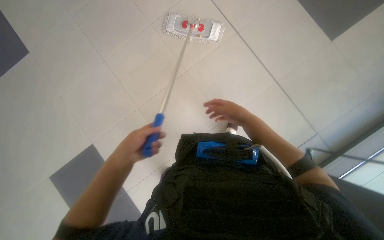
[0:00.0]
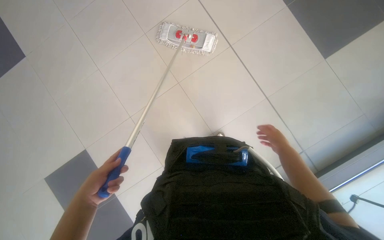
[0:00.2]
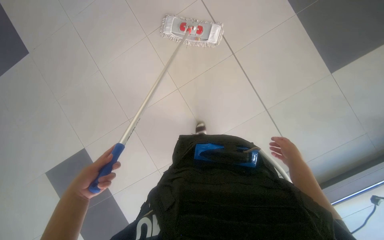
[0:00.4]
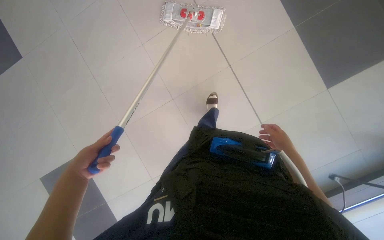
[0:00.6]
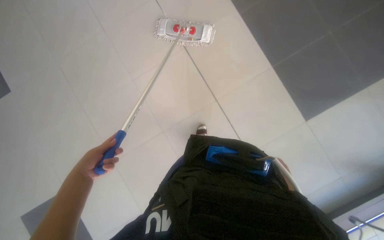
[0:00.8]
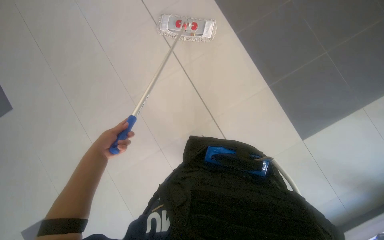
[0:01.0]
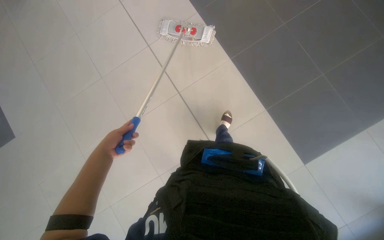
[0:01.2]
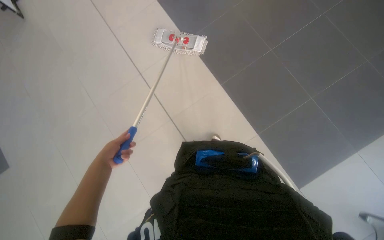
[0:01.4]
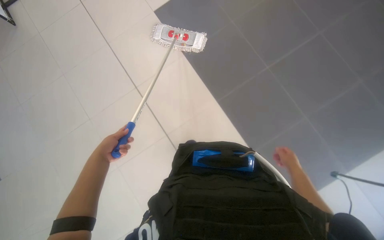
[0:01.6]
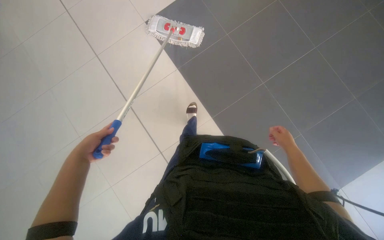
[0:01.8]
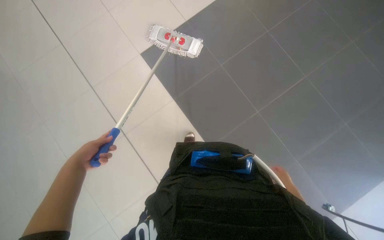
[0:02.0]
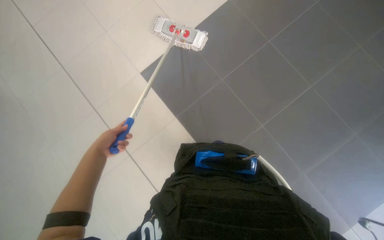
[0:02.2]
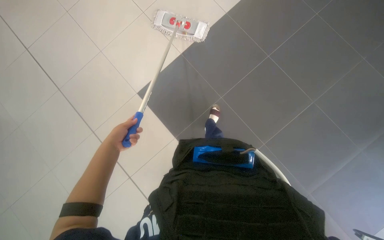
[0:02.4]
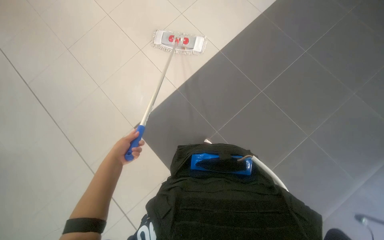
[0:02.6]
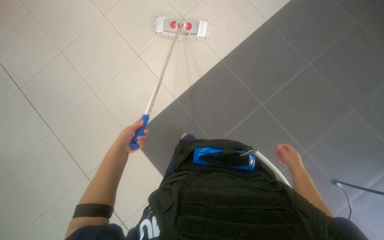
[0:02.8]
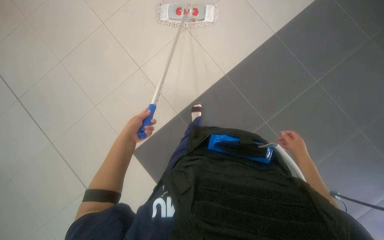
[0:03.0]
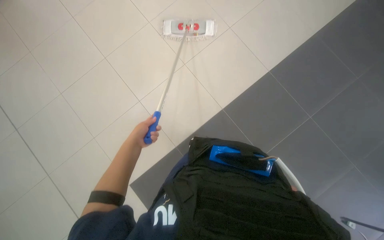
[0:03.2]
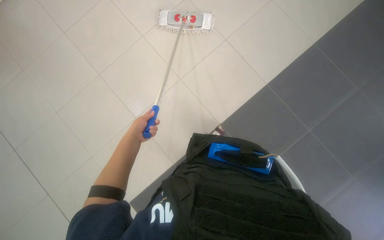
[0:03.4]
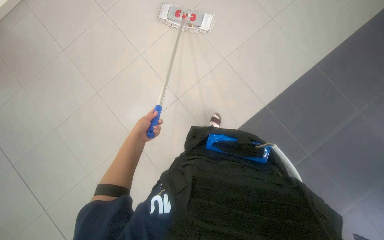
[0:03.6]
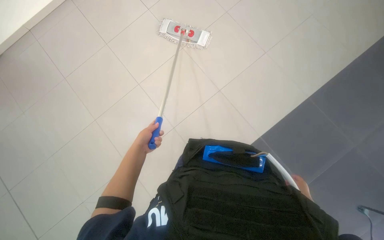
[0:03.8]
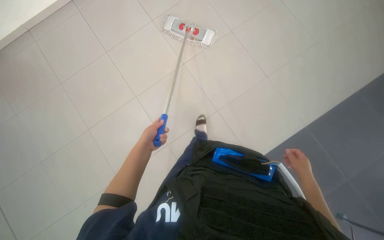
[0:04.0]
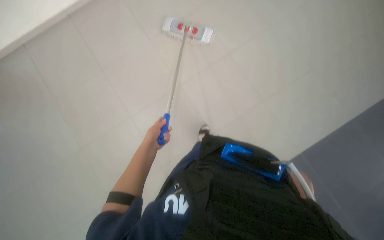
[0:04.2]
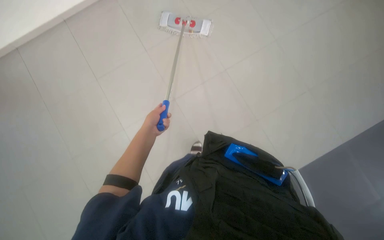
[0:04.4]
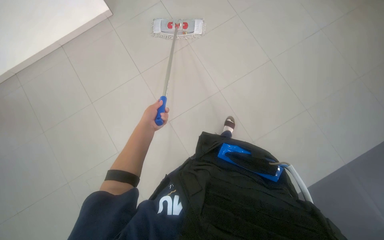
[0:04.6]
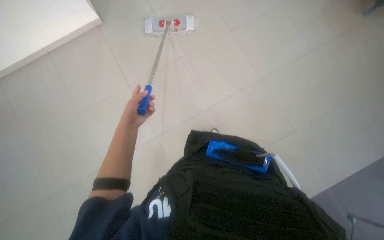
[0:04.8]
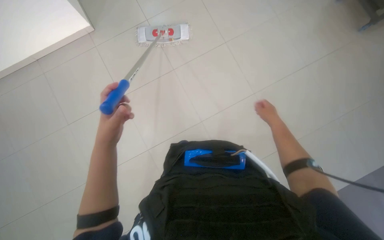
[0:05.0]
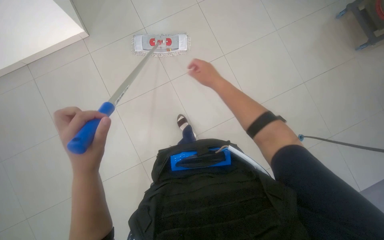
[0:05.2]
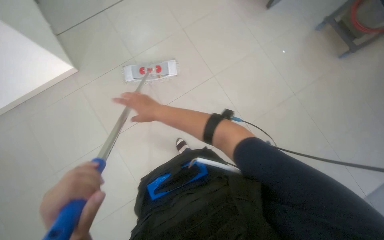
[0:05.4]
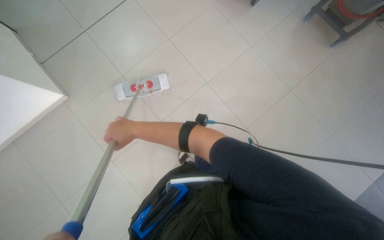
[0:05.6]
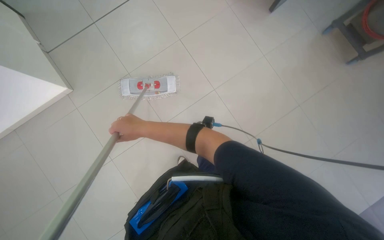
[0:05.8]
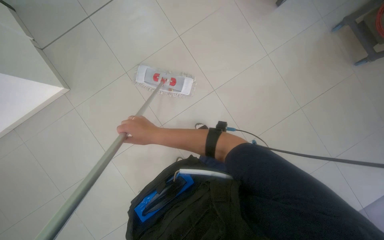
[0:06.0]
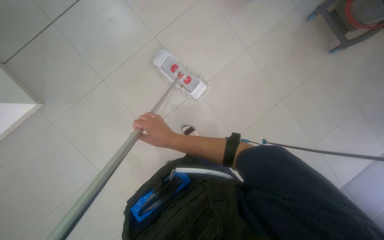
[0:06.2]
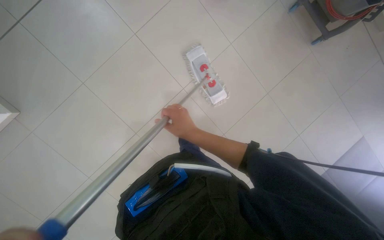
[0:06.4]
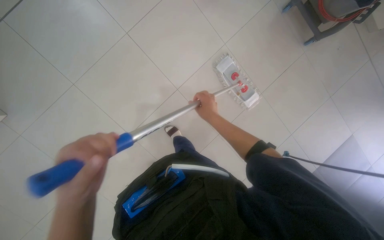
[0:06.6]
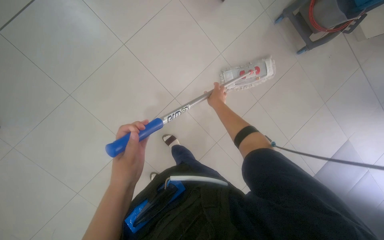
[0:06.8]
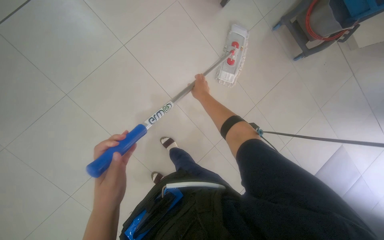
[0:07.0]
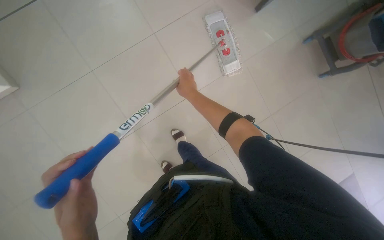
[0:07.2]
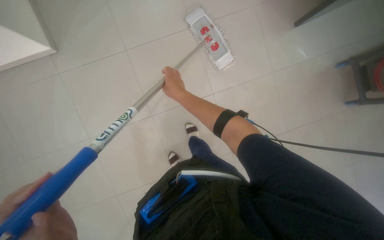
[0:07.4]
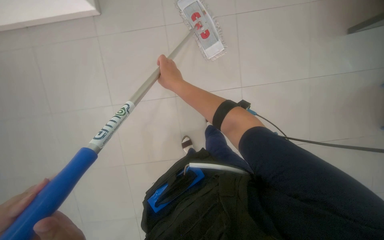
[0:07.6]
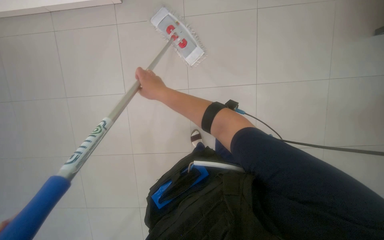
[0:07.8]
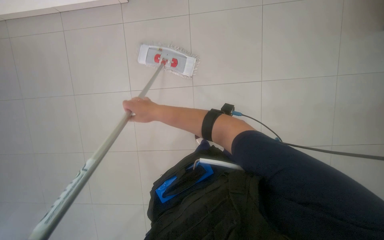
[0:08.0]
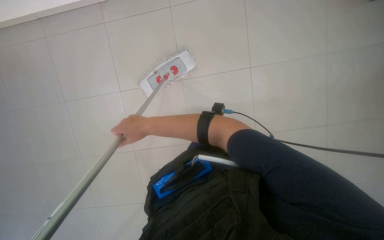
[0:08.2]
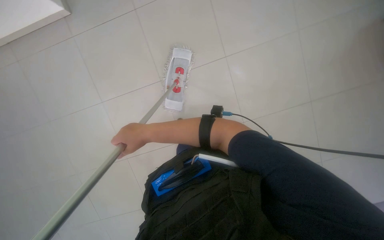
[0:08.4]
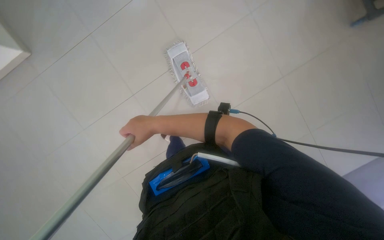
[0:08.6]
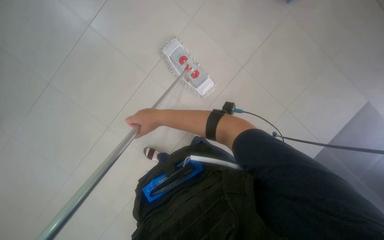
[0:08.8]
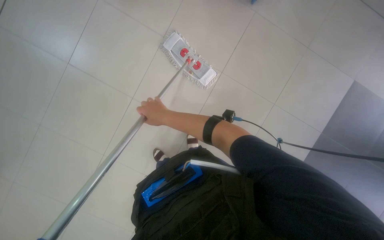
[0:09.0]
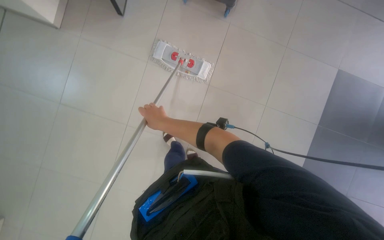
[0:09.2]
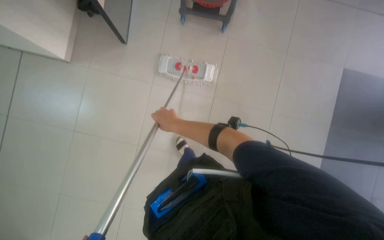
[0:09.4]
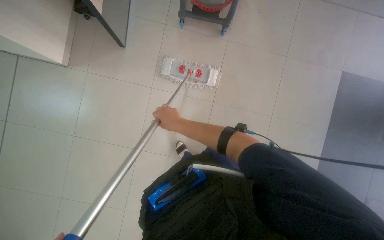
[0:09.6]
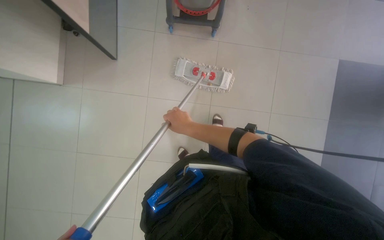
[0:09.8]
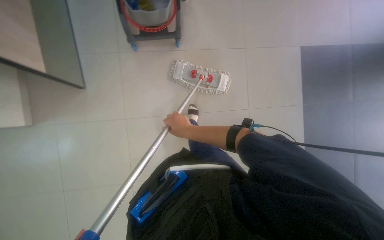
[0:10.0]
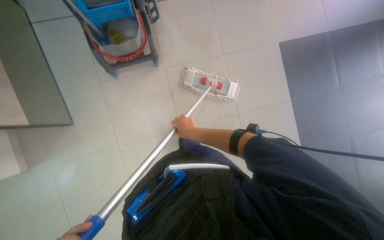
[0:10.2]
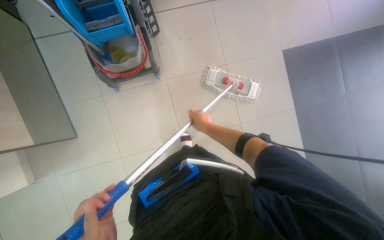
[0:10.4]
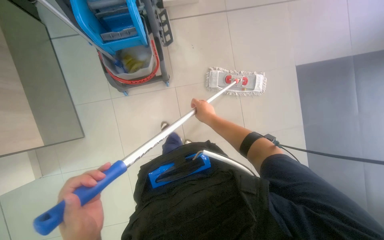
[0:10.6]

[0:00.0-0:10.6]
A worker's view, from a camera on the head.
Job: mopping floor.
The whole recording: Mopping the floor. The worker wrings the mop head, attaches the handle, and mops the floor.
0:00.0 to 0:01.6: The right hand goes approximately 30 cm to the right.
0:01.6 to 0:03.0: The right hand goes up and down the picture, approximately 20 cm each way, reversing 2 times.
0:06.0 to 0:07.6: The head rotates some 15 degrees to the right. The right hand is displaced up the picture by some 25 cm, and travels to the right and back again, roughly 25 cm each way.
0:07.6 to 0:09.0: The scene rotates counterclockwise by approximately 40 degrees.
0:09.0 to 0:10.6: Everything in view rotates about 35 degrees counterclockwise. The right hand goes some 20 cm to the right and farther from the camera.

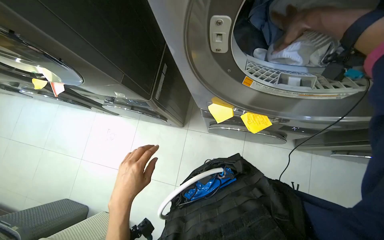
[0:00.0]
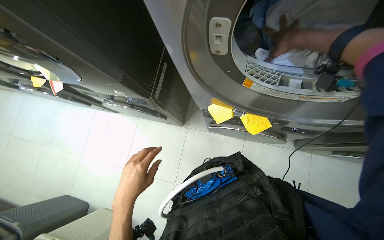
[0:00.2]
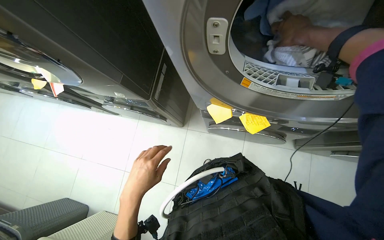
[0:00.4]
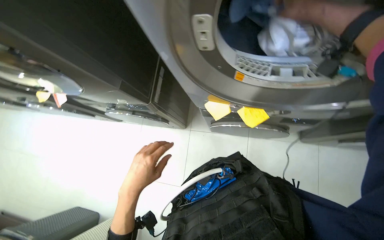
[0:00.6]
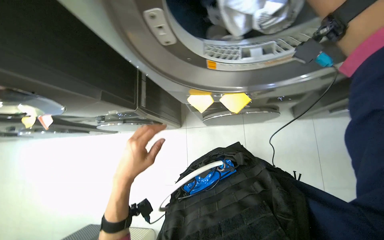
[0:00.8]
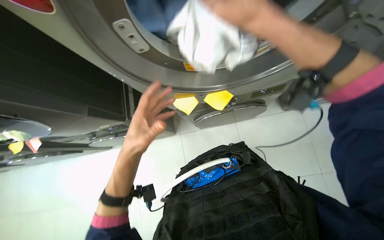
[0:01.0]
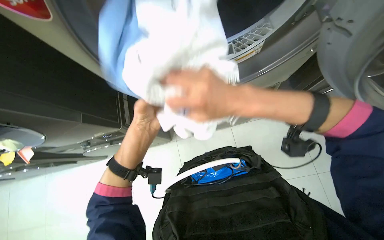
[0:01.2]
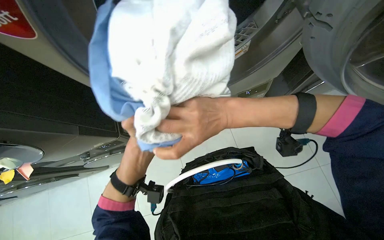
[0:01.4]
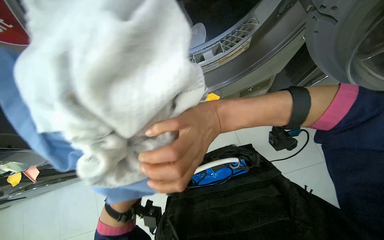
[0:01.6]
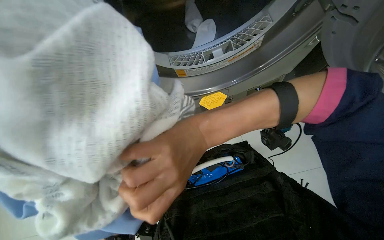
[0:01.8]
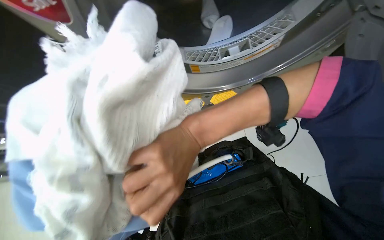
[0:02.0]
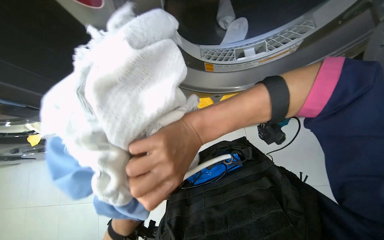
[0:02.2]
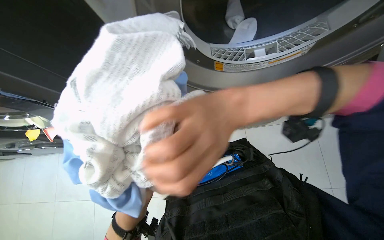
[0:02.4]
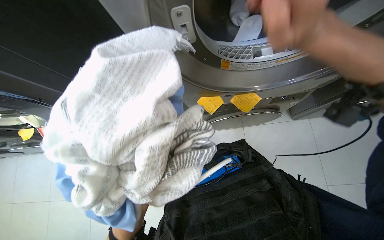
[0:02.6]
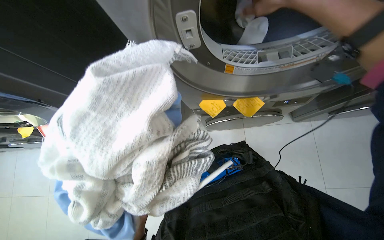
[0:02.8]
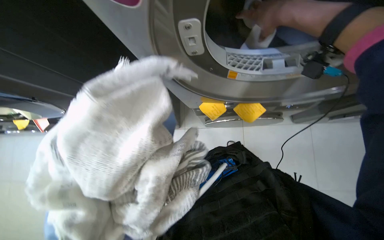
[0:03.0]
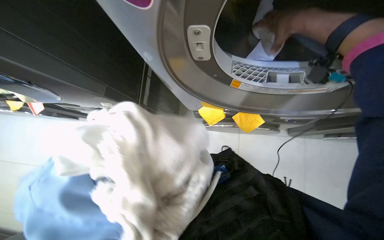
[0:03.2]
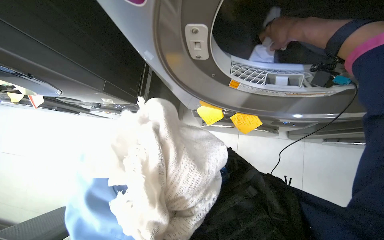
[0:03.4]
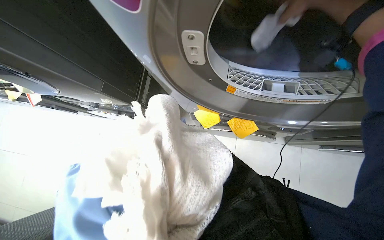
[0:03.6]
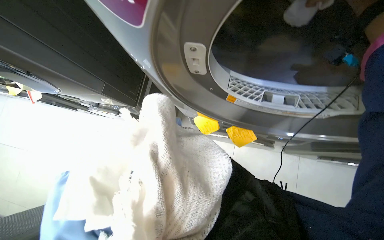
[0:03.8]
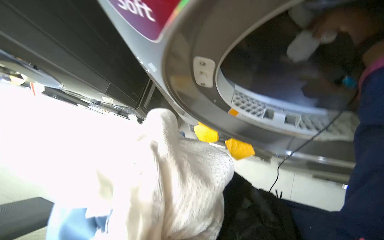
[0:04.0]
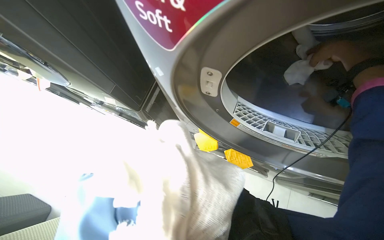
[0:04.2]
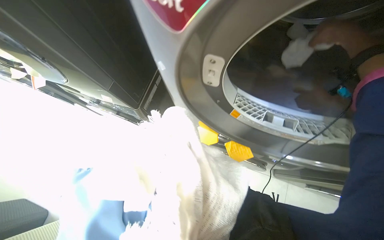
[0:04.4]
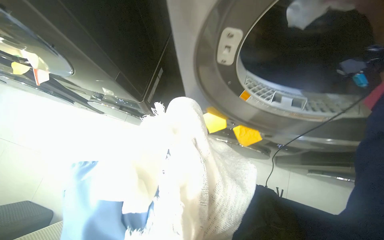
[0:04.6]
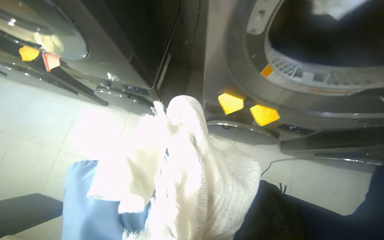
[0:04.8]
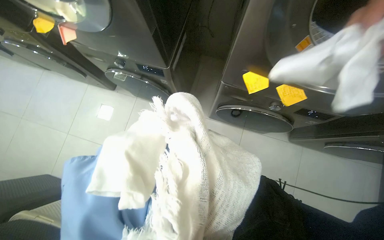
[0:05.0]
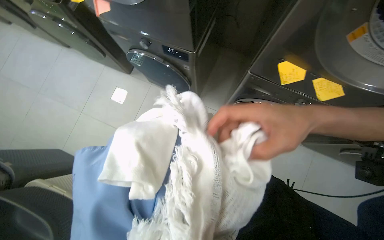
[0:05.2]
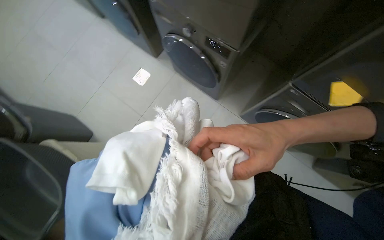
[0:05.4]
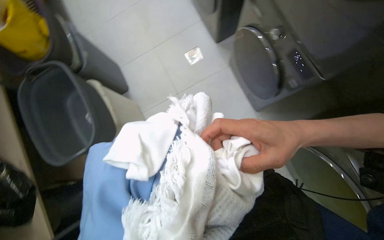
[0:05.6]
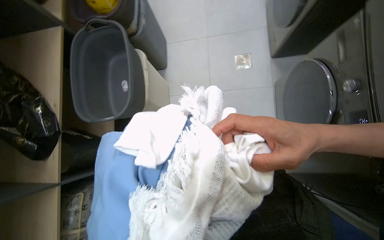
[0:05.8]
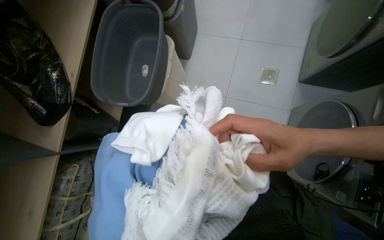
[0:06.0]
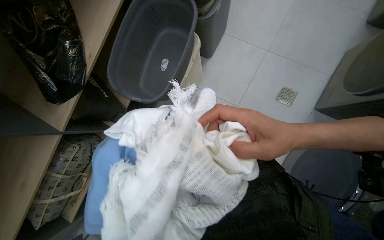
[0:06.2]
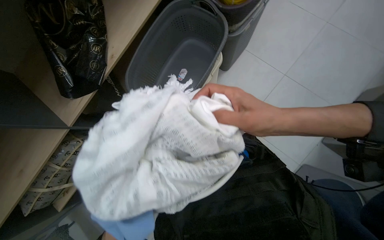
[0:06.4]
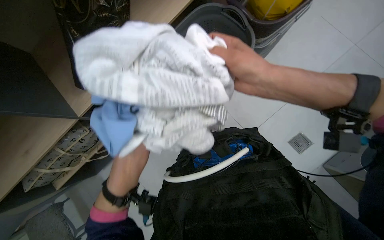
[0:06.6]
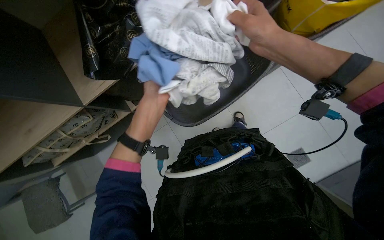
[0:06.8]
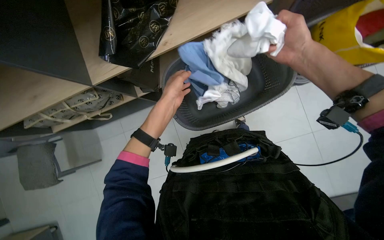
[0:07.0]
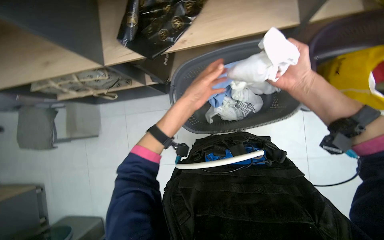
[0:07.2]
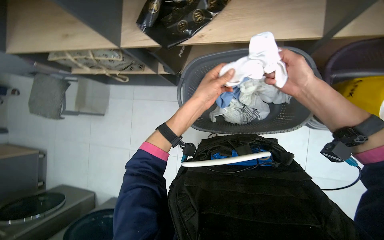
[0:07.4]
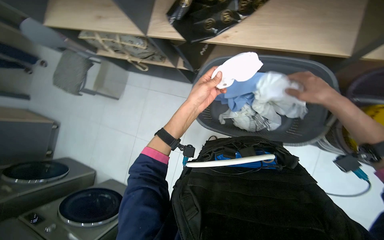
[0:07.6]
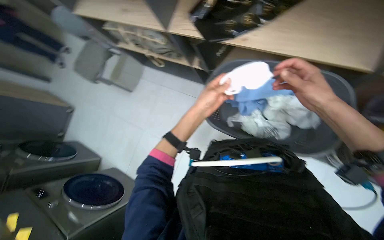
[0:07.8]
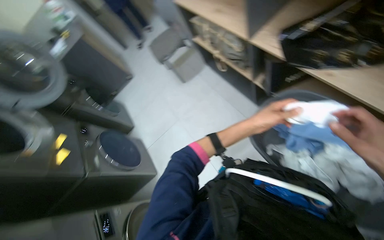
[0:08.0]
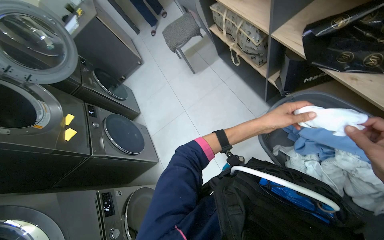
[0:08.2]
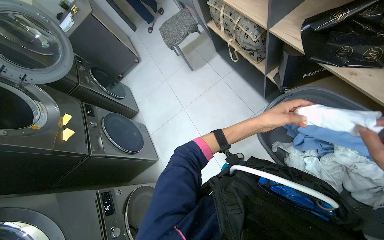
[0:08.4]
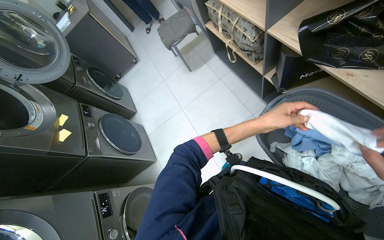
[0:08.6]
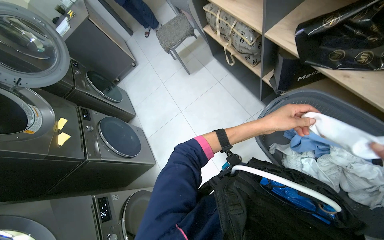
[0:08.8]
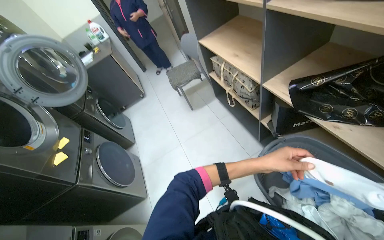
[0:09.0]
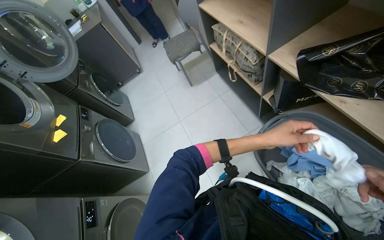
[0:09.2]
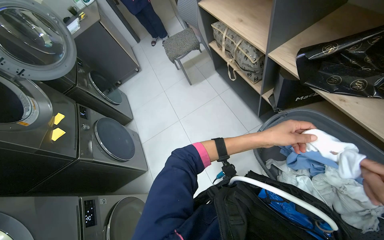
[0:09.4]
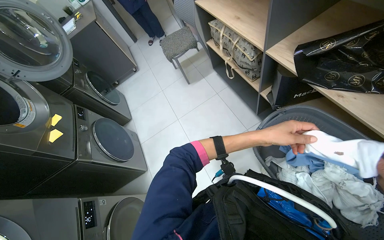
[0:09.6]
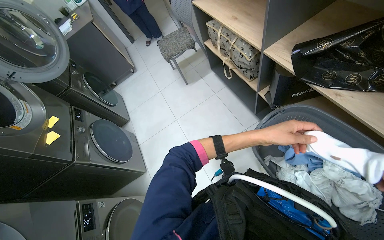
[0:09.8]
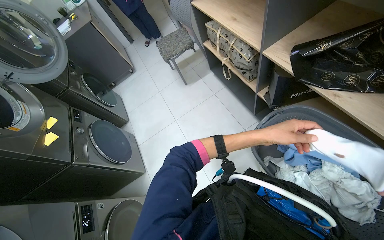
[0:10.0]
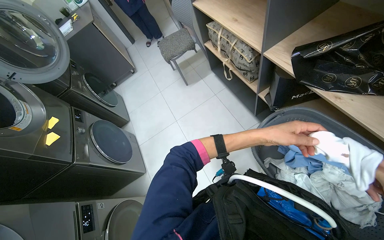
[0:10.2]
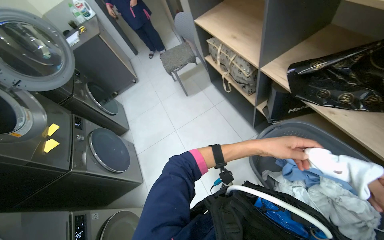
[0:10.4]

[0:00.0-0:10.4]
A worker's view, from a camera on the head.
Job: managing laundry.
The whole recording: Sorting and folding laundry. The worker sorts and folds various laundry items from the basket.
0:00.0 to 0:01.4: Everything in view rotates approximately 30 degrees counterclockwise.
0:01.4 to 0:03.0: The right hand heads up the picture and farther from the camera, covering roughly 40 cm.
0:03.0 to 0:04.4: The view tilts approximately 20 degrees upward. The scene rotates clockwise by some 25 degrees.
0:04.4 to 0:06.0: The camera is carried approximately 70 cm. The wearer's head swings approximately 80 degrees to the left. The view tilts about 20 degrees downward.
0:06.0 to 0:07.4: The scene turns roughly 75 degrees clockwise in the picture.
0:07.4 to 0:09.0: The wearer looks some 55 degrees further to the left. The wearer looks about 15 degrees further upward.
